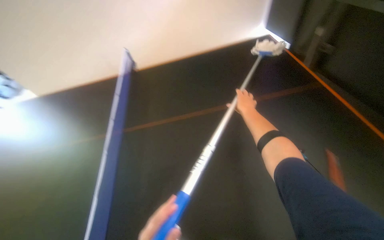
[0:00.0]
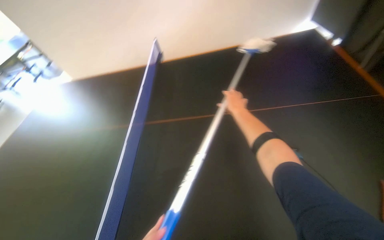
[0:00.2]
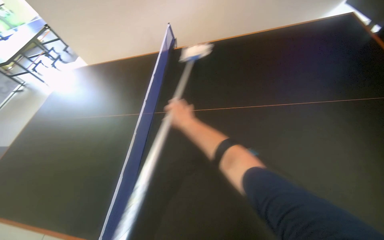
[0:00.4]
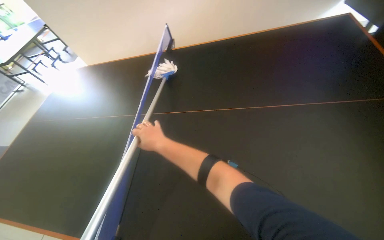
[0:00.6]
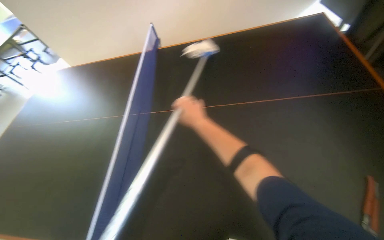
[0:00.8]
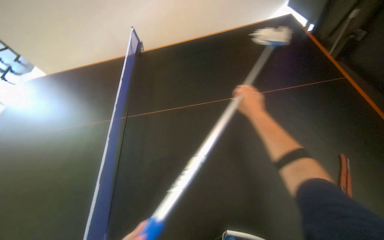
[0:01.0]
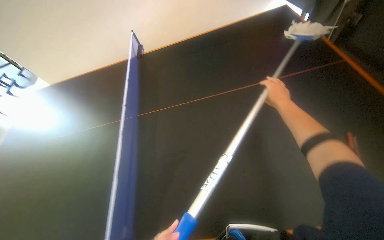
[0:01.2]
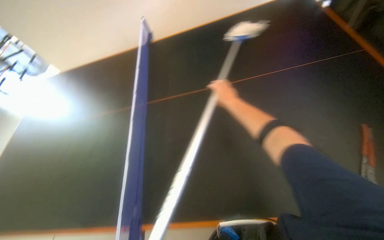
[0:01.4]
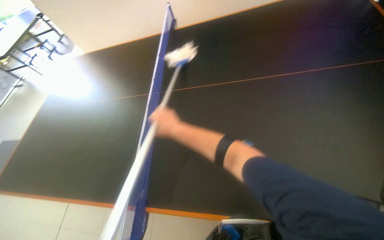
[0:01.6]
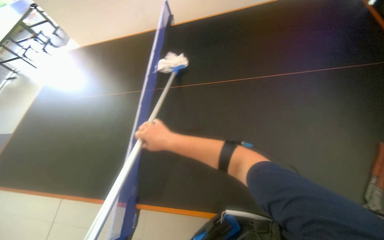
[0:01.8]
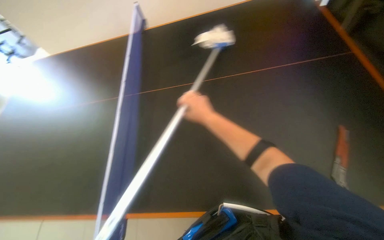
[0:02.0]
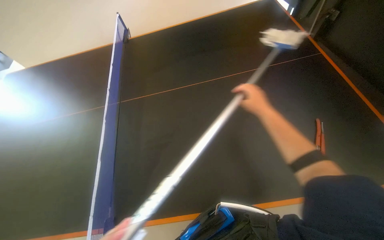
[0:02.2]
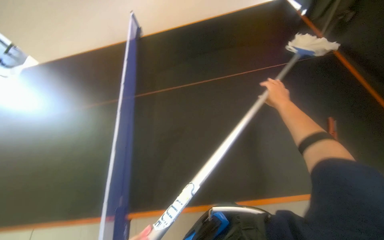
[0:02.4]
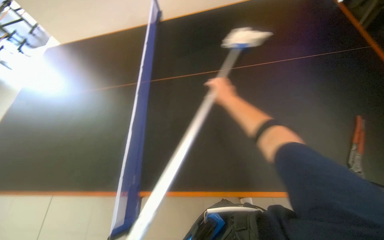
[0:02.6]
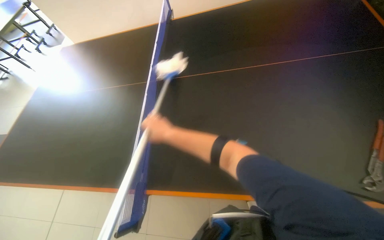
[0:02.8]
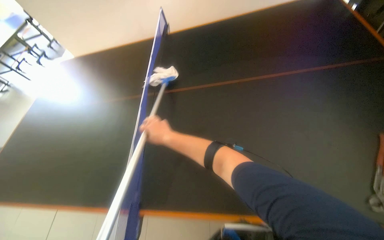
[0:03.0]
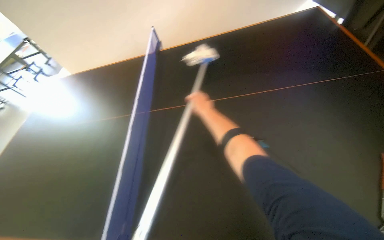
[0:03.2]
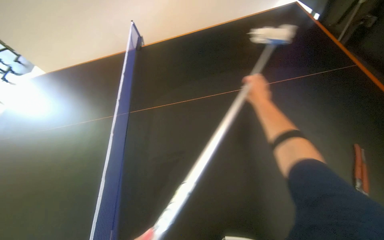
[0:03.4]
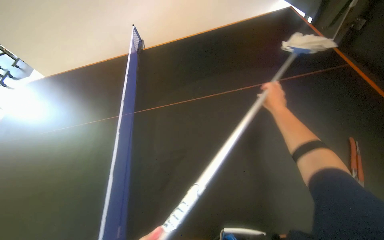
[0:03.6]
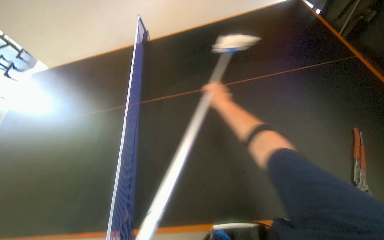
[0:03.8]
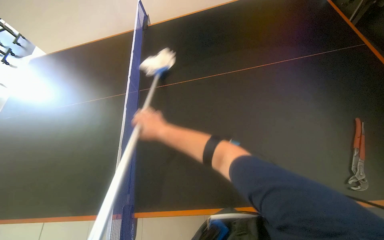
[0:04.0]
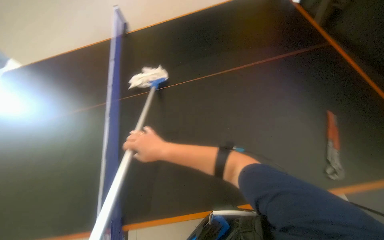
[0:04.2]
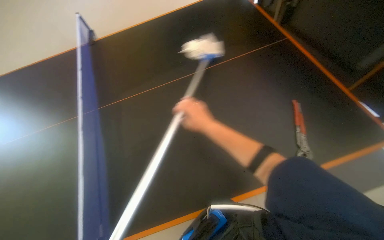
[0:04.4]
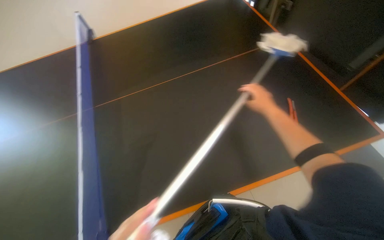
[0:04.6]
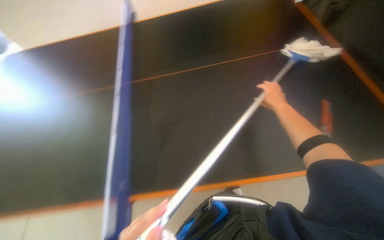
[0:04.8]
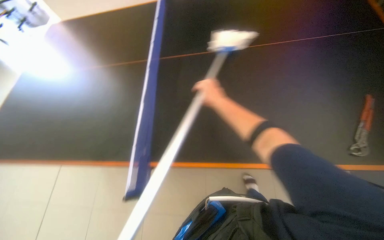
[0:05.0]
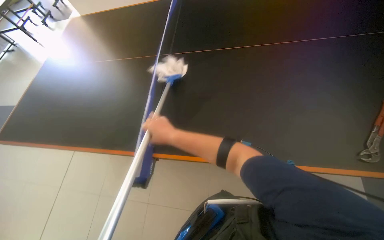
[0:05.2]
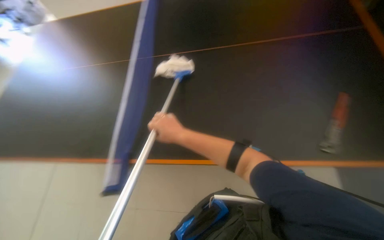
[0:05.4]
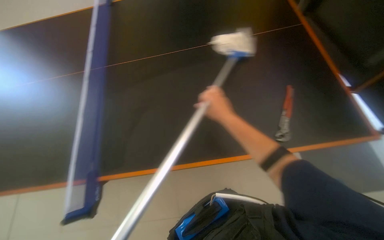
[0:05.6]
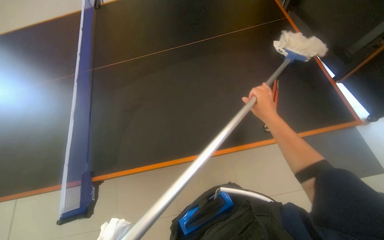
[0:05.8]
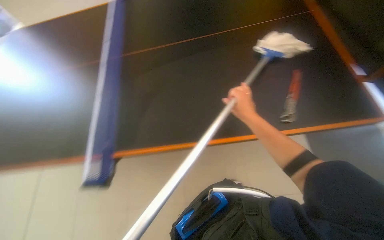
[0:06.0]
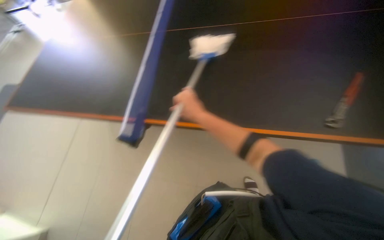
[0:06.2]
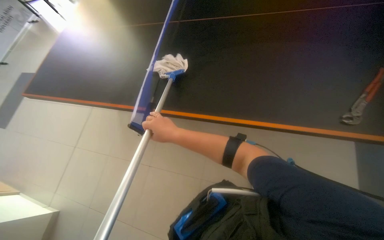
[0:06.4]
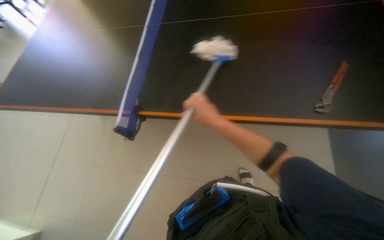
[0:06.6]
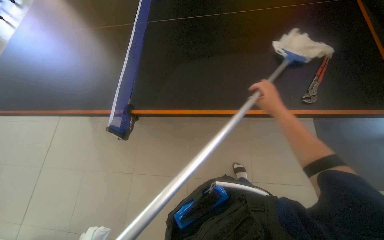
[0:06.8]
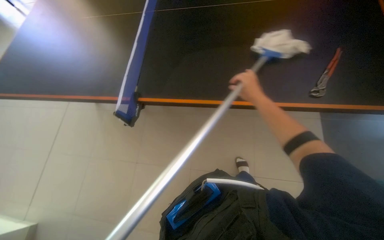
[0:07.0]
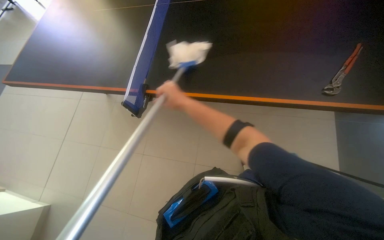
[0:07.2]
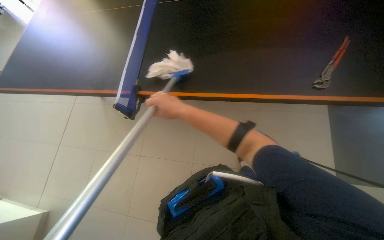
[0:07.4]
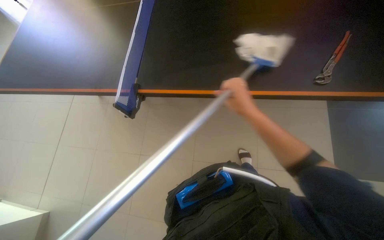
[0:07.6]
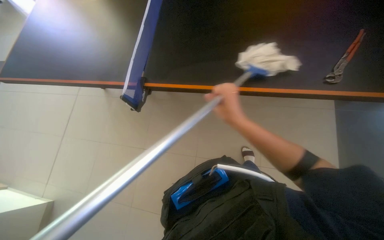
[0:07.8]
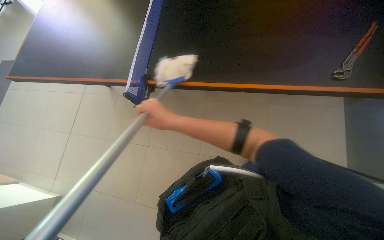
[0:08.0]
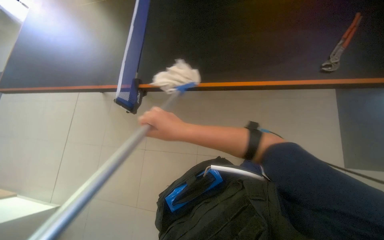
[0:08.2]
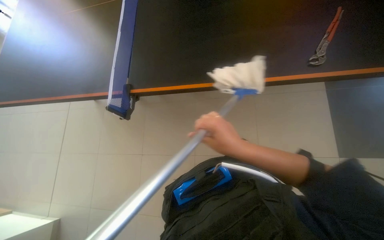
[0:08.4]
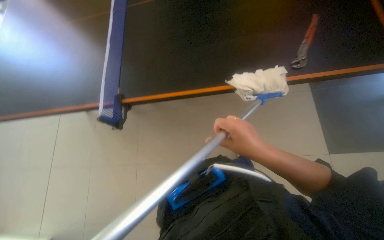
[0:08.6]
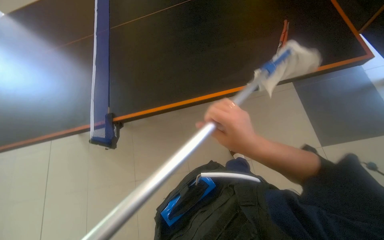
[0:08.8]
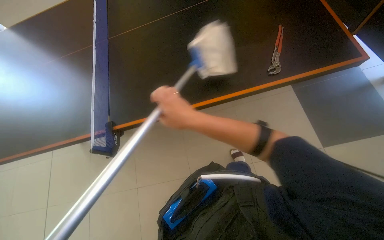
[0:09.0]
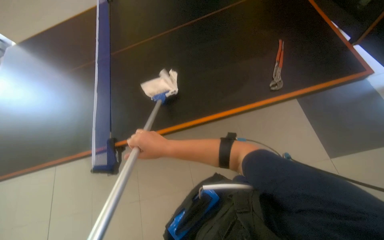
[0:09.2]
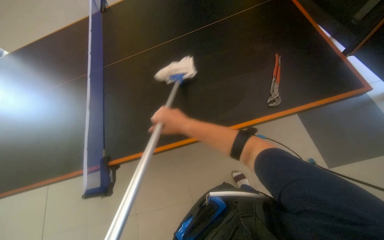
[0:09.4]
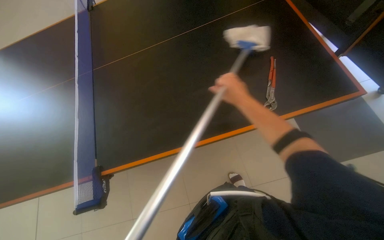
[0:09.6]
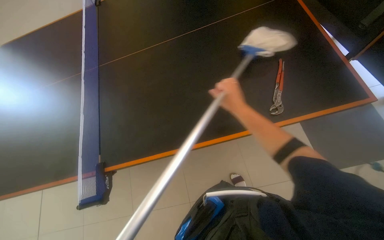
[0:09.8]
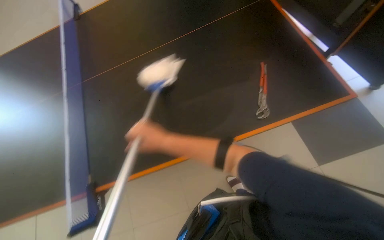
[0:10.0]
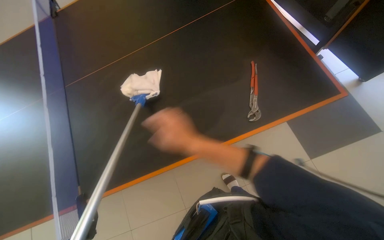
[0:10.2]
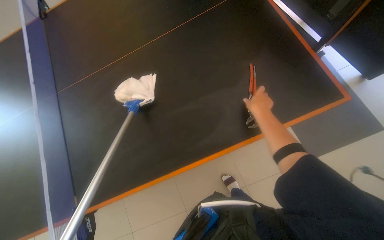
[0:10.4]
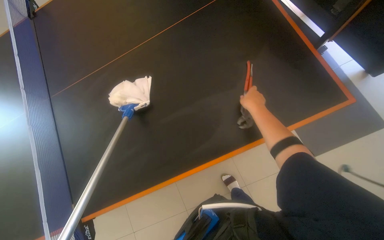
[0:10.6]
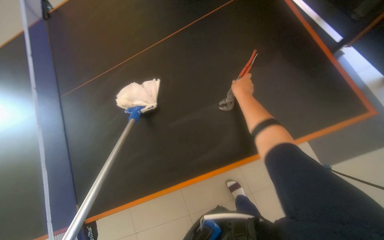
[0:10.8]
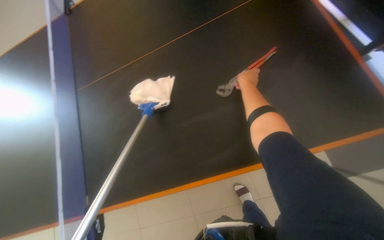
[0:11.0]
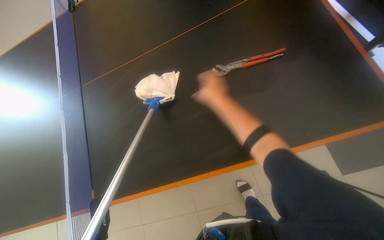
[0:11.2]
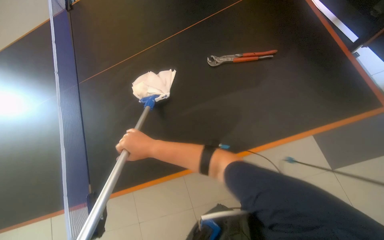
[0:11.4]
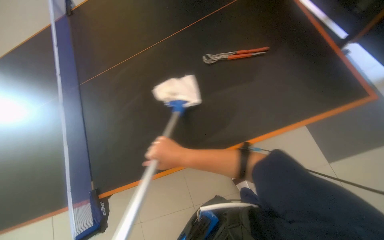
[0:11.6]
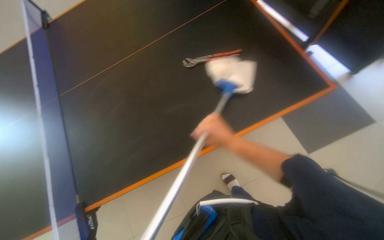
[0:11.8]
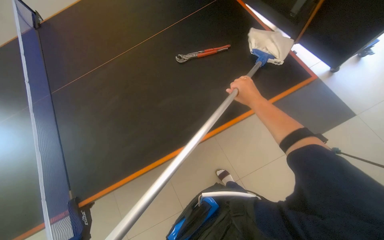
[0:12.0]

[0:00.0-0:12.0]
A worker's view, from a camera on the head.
Job: wiping surfaces.
The whole recording: Mopping the ping-pong table. The worker mops the surface of the ping-pong table.
0:00.0 to 0:01.6: The right hand moves left and right over roughly 35 cm, changing direction 2 times.
0:01.6 to 0:03.0: The right hand travels to the right and back again, roughly 40 cm each way.
0:03.0 to 0:04.4: The wearer's head swings roughly 20 degrees to the right. The right hand swings left and right, some 35 cm each way, with 2 reversals.
0:04.4 to 0:06.0: The right hand goes left and right, some 35 cm each way, reversing 2 times.
0:06.0 to 0:07.6: The right hand goes left and right, roughly 35 cm each way, reversing 3 times.
0:07.6 to 0:09.0: The right hand moves left and right over approximately 25 cm, changing direction 2 times.
0:09.0 to 0:10.4: The right hand goes left and right, approximately 30 cm each way, reversing 3 times.
0:10.4 to 0:12.0: The right hand moves roughly 20 cm up the picture and comes back.

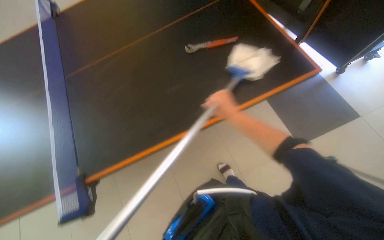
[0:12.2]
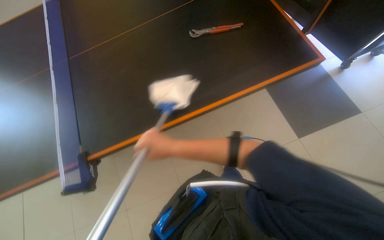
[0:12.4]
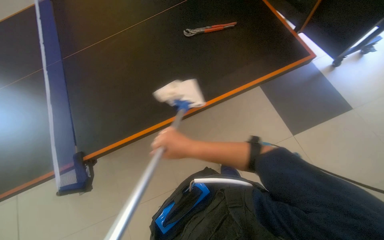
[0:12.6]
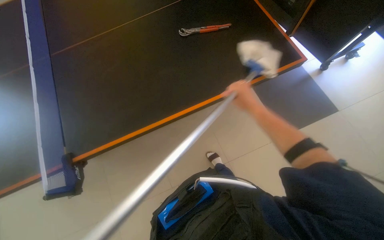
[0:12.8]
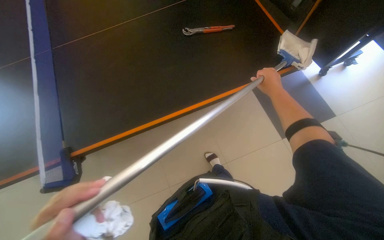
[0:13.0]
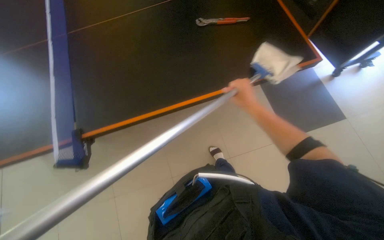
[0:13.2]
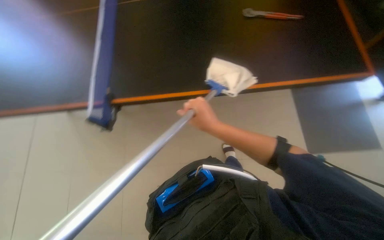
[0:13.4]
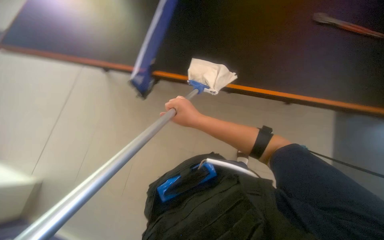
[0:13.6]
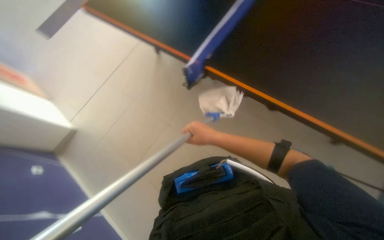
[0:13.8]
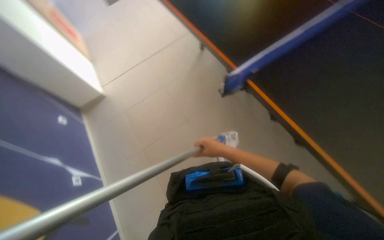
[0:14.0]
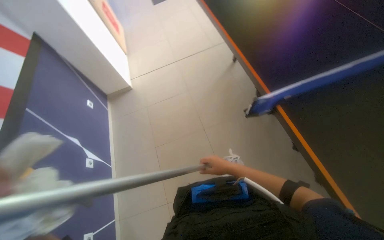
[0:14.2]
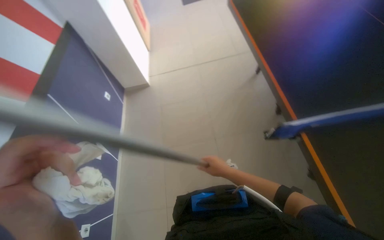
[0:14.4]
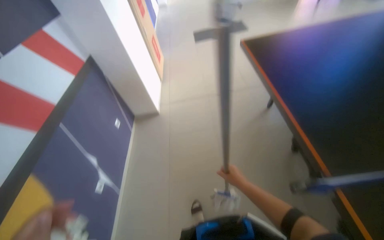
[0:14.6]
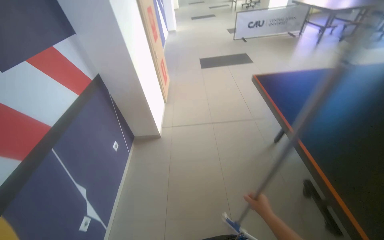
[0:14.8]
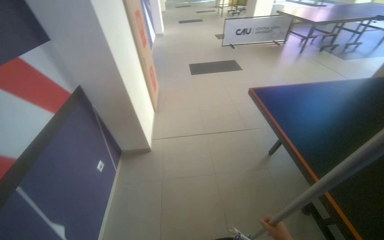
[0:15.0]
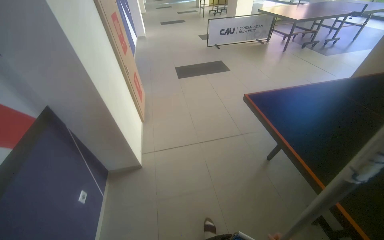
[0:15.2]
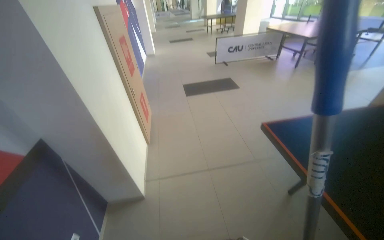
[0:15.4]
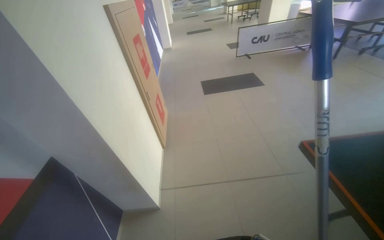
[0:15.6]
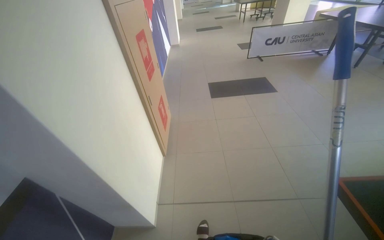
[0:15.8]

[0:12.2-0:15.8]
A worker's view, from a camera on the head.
Job: wiping surfaces.
The whole recording: Mopping the ping-pong table. The worker mops the surface of the ping-pong table.
0:12.2 to 0:14.0: The wearer looks approximately 10 degrees further upward. The scene turns some 25 degrees clockwise in the picture.
0:14.0 to 0:15.8: The camera is carried about 1.5 m. The wearer looks some 20 degrees further upward.

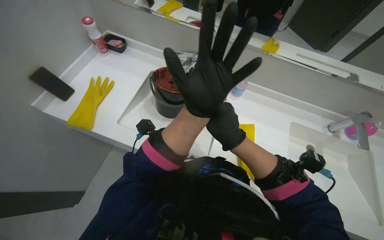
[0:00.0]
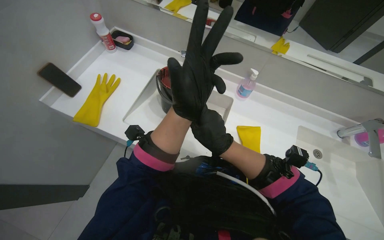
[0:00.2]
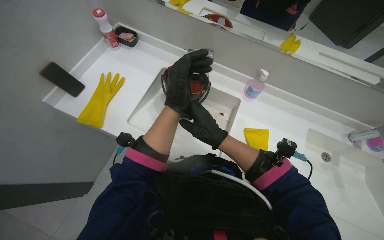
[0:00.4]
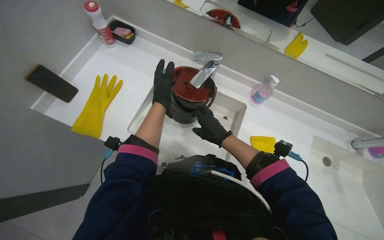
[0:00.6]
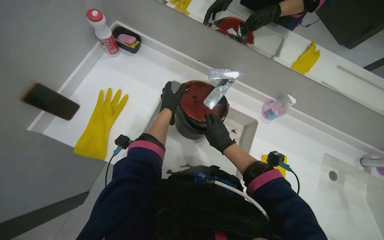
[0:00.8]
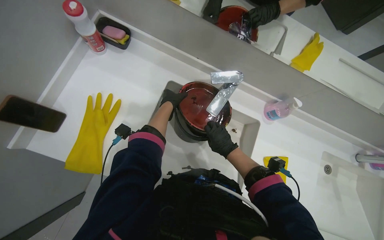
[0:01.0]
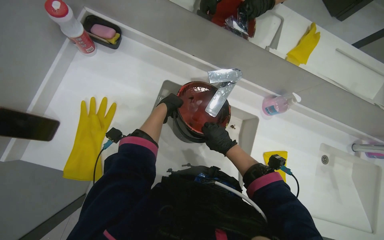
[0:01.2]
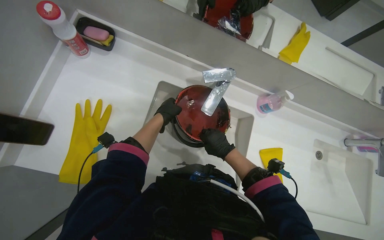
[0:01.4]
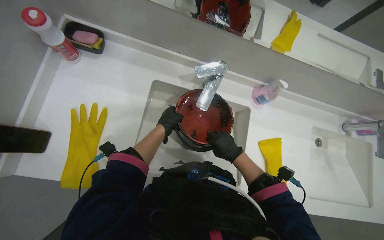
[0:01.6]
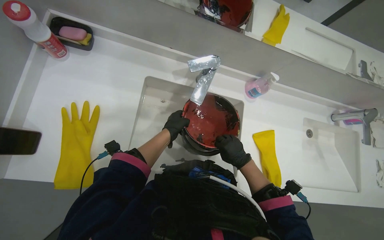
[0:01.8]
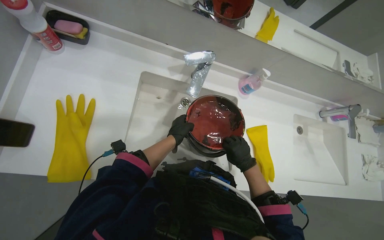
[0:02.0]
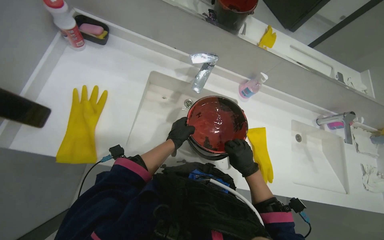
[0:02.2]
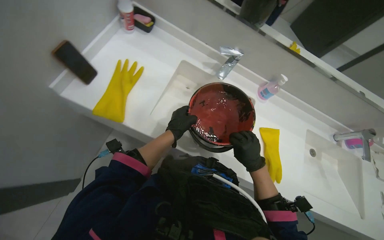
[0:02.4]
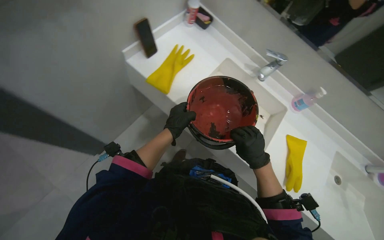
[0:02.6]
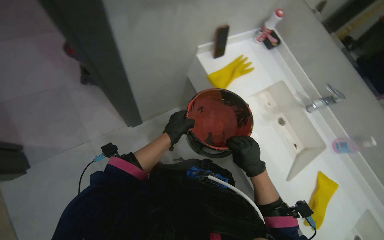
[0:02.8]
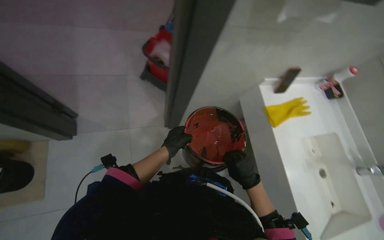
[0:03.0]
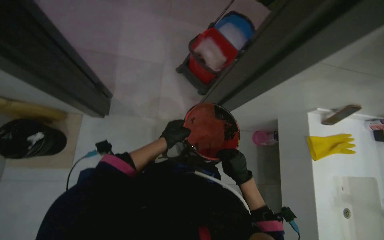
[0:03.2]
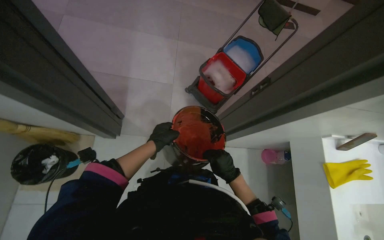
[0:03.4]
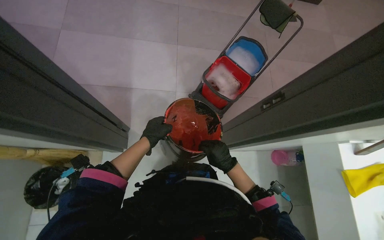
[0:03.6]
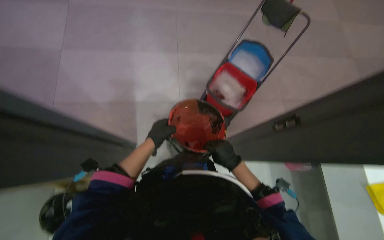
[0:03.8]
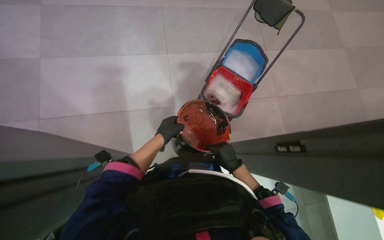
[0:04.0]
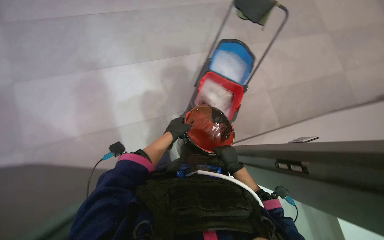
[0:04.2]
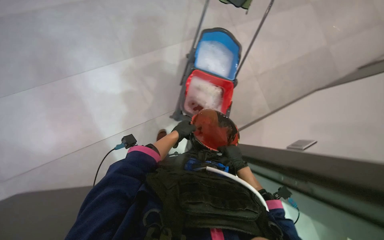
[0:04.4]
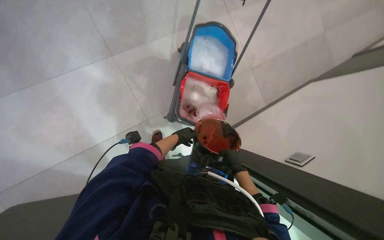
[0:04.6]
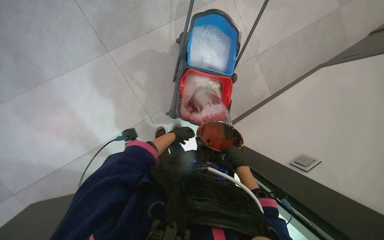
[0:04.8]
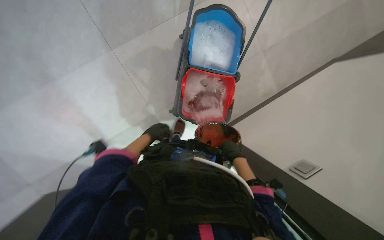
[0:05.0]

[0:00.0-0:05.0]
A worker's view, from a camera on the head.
Job: preparing cleaning supplies.
The whole recording: Finalizing cleaning setup. The worker pours liquid into the mop cart, organizes cleaning tools, and removes outer gloves.
0:00.0 to 0:01.6: The wearer looks about 15 degrees further downward. The right hand heads farther from the camera, covering some 25 cm.
0:01.6 to 0:03.4: The head travels about 90 cm. The wearer looks roughly 80 degrees further to the left. The view tilts roughly 30 degrees upward.
